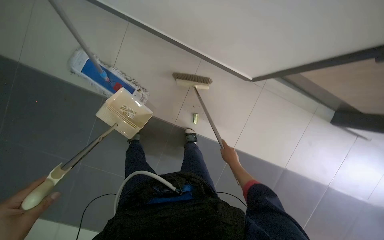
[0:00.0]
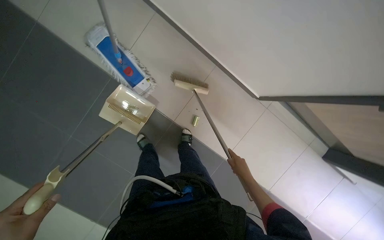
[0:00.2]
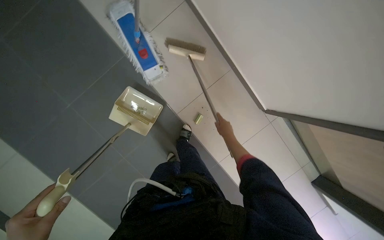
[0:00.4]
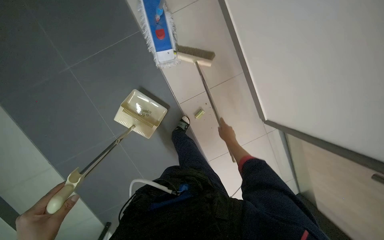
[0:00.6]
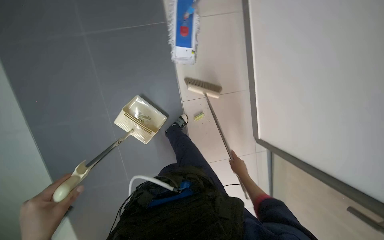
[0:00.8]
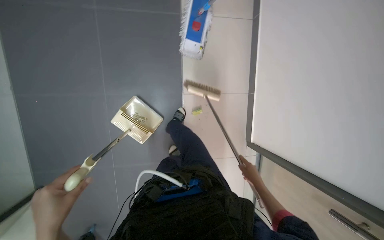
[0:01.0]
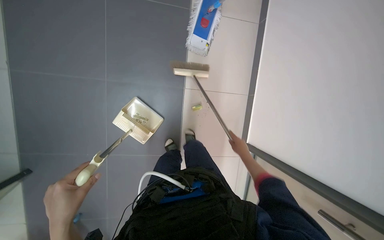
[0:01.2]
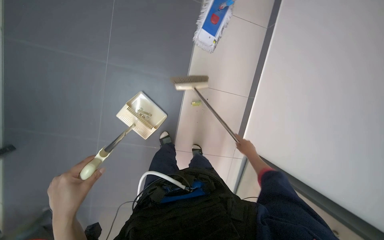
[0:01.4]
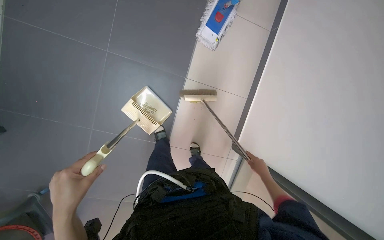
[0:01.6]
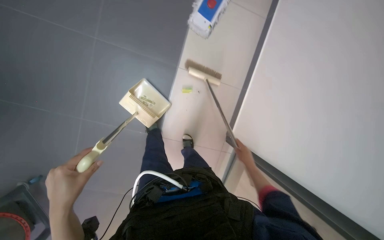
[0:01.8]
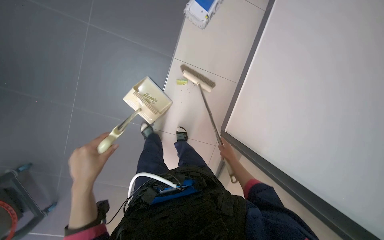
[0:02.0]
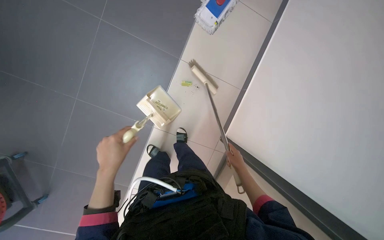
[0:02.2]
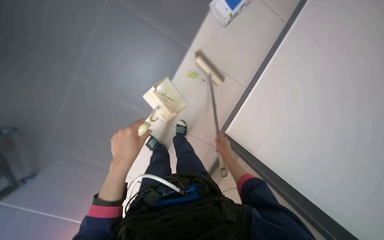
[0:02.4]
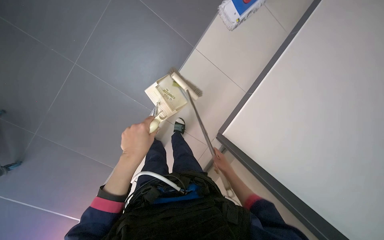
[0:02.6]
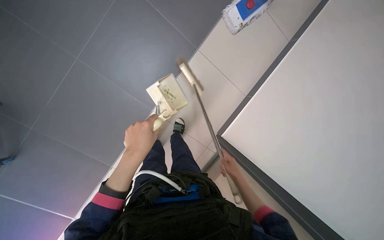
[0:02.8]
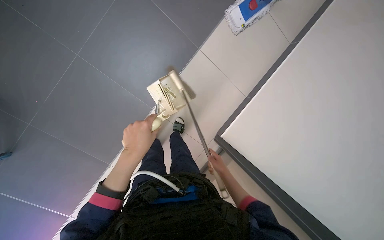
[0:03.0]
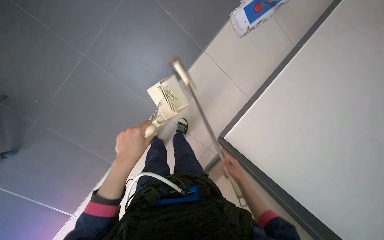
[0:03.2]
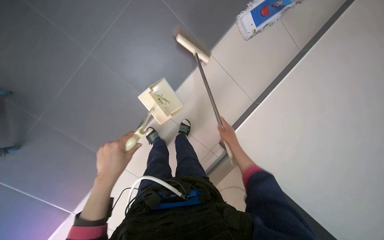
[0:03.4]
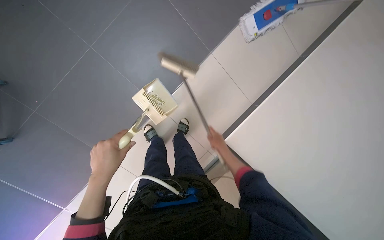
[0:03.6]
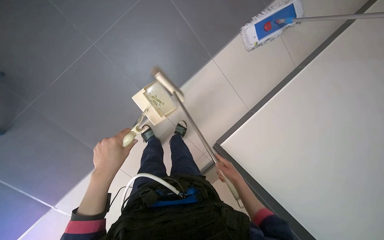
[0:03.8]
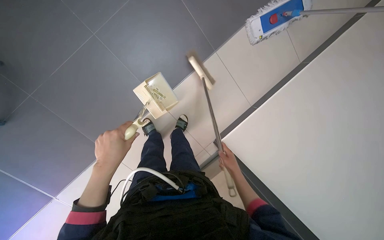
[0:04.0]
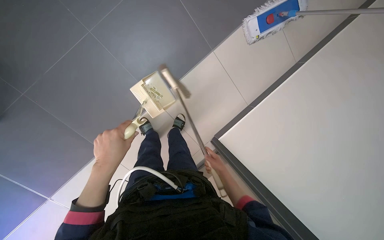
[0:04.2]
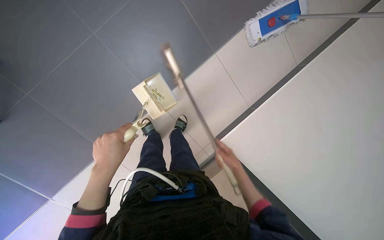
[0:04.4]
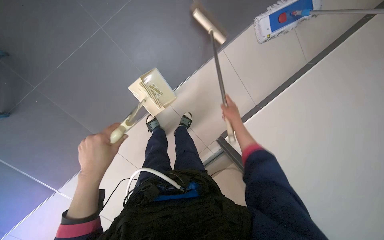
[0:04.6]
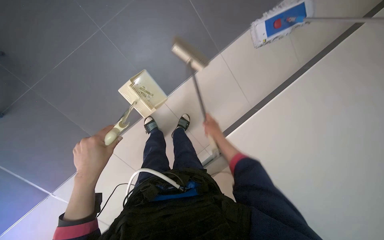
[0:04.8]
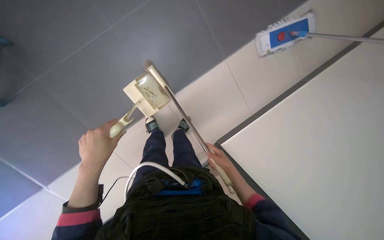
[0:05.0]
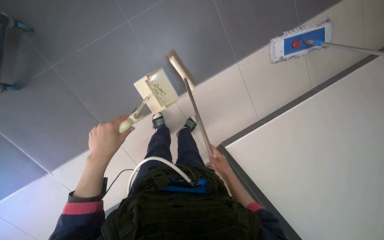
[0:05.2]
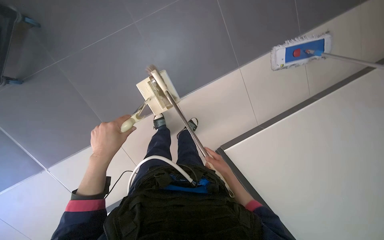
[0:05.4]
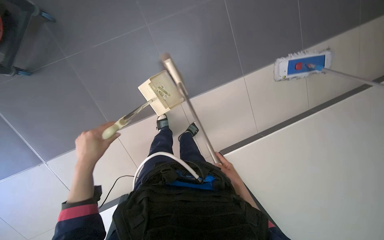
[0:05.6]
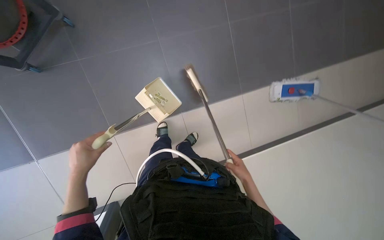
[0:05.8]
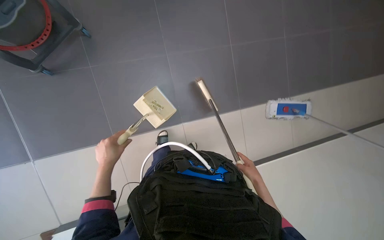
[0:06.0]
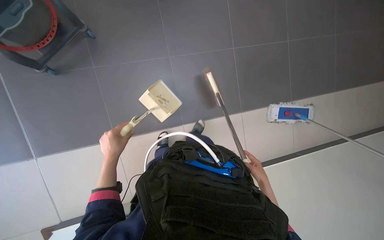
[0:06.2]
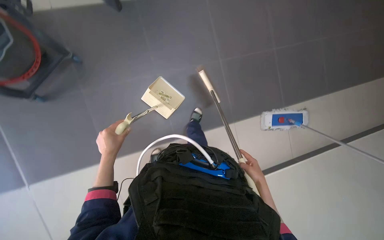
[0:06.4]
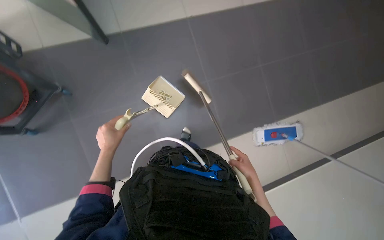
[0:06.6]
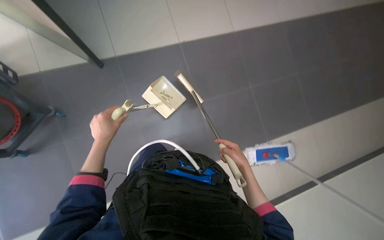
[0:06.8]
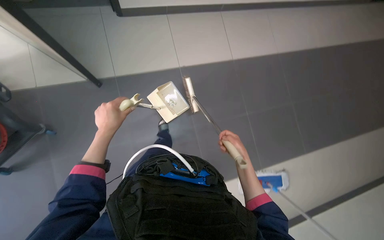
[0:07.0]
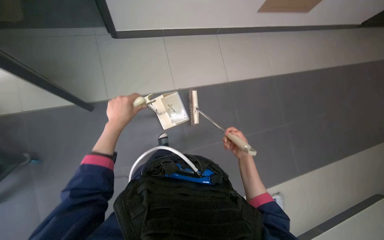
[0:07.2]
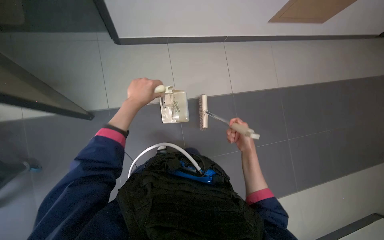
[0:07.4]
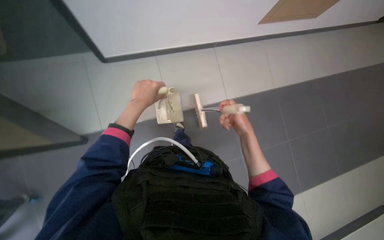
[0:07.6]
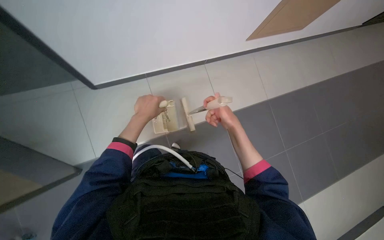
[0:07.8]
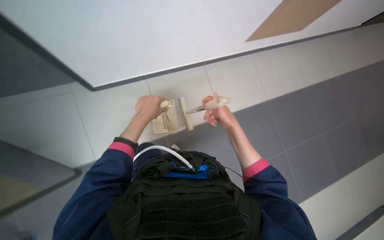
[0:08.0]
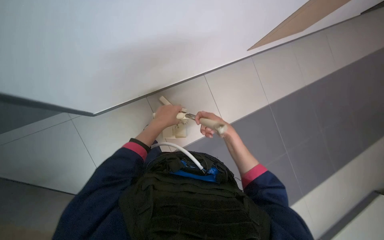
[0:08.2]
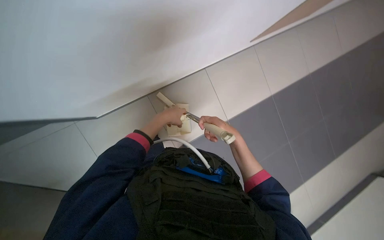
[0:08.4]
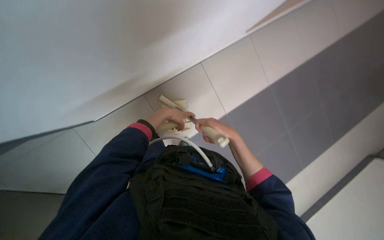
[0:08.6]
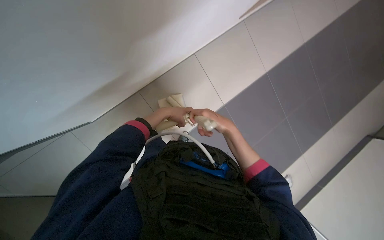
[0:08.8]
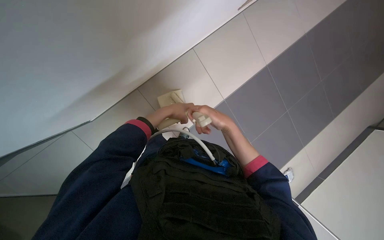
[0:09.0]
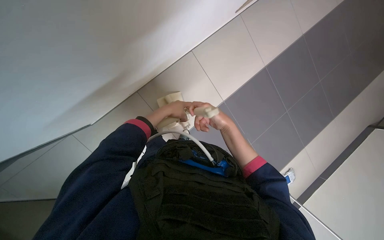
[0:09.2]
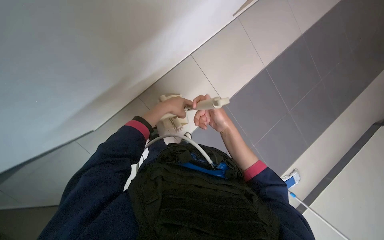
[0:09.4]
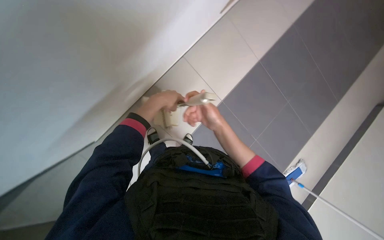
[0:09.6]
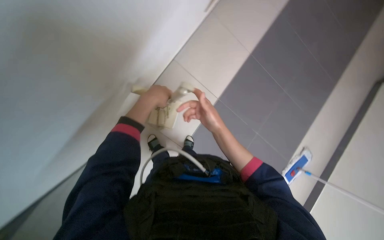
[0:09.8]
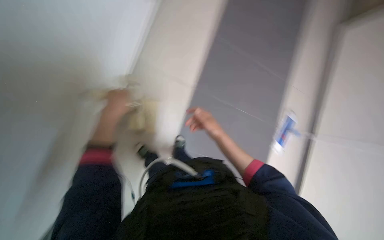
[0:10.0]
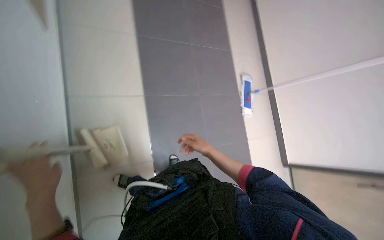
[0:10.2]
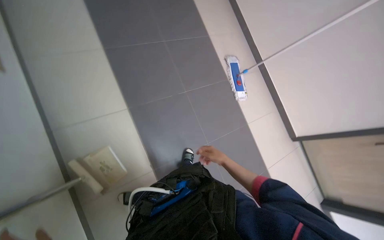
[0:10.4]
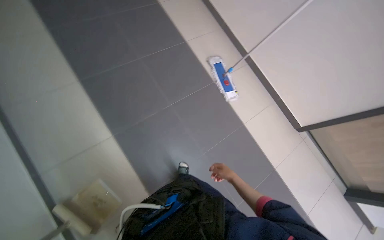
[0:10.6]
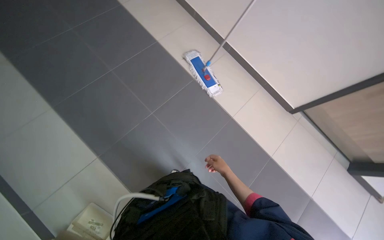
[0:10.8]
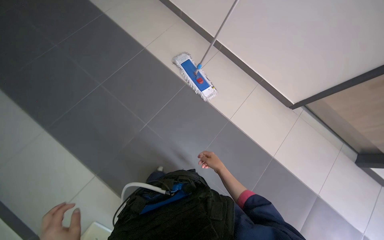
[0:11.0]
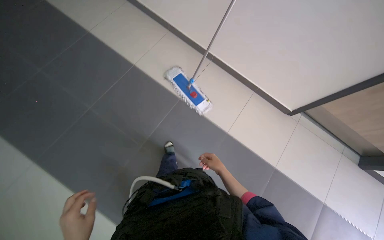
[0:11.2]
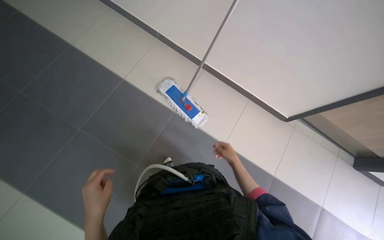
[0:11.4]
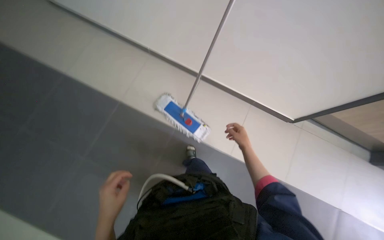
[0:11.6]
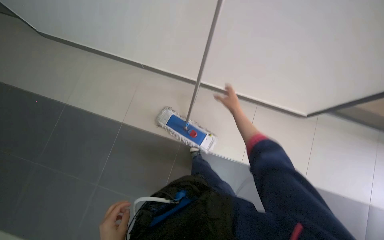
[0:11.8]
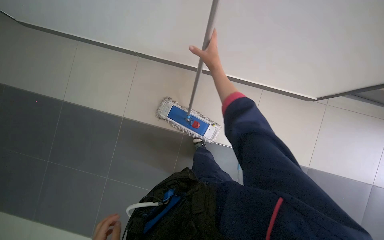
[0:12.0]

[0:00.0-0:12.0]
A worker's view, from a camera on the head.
Job: preparing cleaning supplies.
The whole recording: Preparing cleaning tools and mopping floor. The worker prepares the mop bucket with water and cleaning solution, and cleans buckets.
0:00.0 to 0:01.6: Everything in view rotates roughly 65 degrees clockwise.
0:01.6 to 0:03.0: The right hand goes roughly 15 cm to the left.
0:03.0 to 0:04.4: The right hand goes up the picture and returns, about 15 cm each way.
0:04.4 to 0:06.0: The camera pitches upward, by about 15 degrees. The scene turns roughly 25 degrees clockwise in the picture. The right hand goes up the picture and returns, some 15 cm each way; the left hand goes some 20 cm to the left.
0:06.0 to 0:07.6: The wearer looks about 20 degrees further upward. The right hand heads up the picture, covering approximately 40 cm, while the left hand moves up the picture and to the right, roughly 60 cm.
0:07.6 to 0:09.0: The left hand goes approximately 10 cm to the right; the right hand is displaced nearer to the camera and to the left by roughly 20 cm.
0:09.0 to 0:10.4: The scene rotates counterclockwise by roughly 40 degrees.

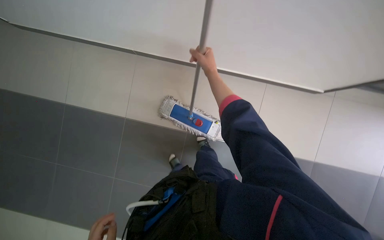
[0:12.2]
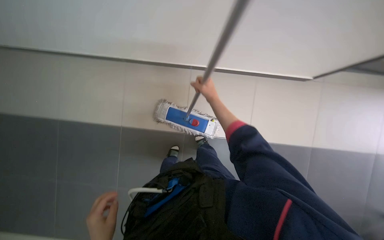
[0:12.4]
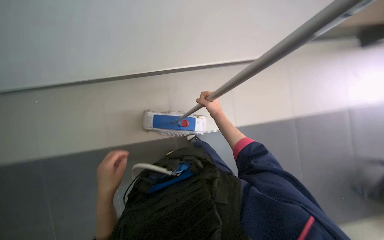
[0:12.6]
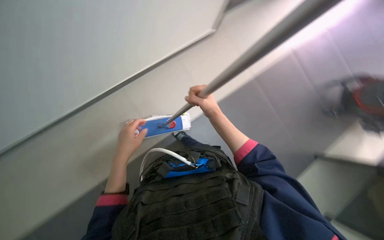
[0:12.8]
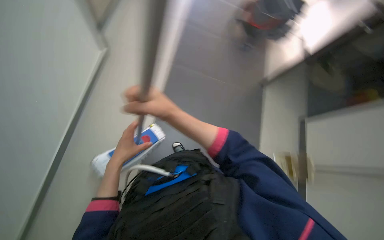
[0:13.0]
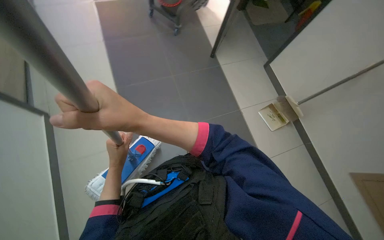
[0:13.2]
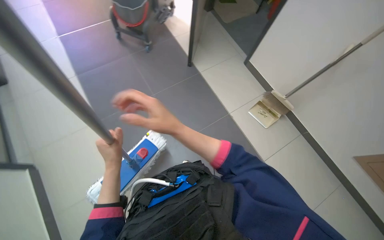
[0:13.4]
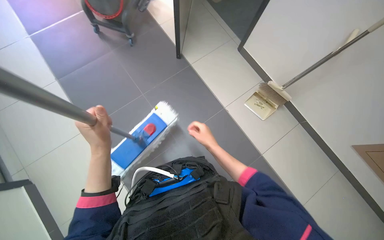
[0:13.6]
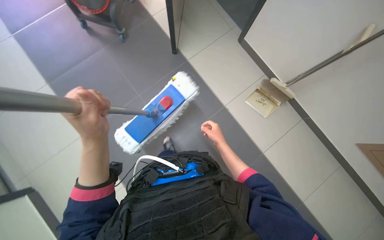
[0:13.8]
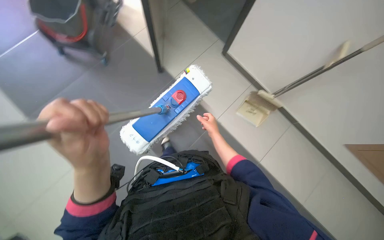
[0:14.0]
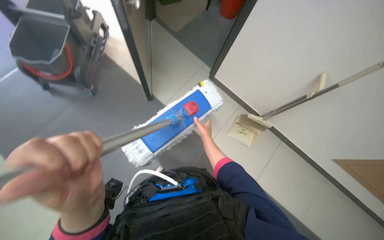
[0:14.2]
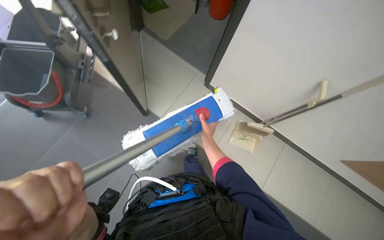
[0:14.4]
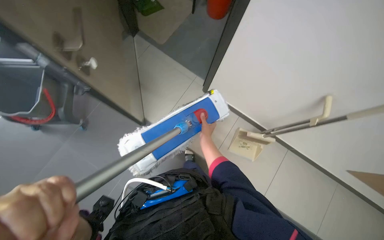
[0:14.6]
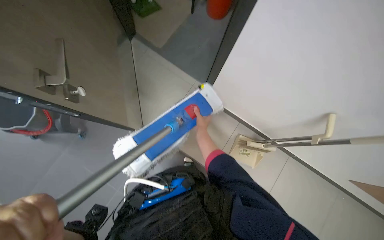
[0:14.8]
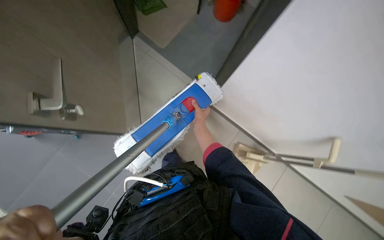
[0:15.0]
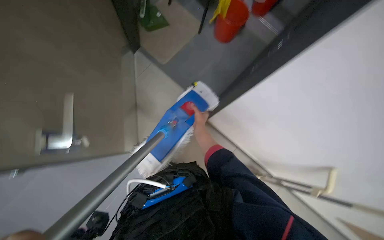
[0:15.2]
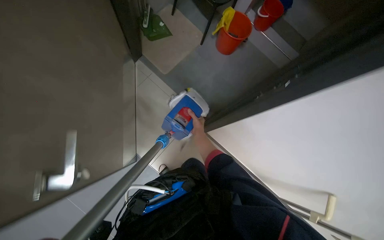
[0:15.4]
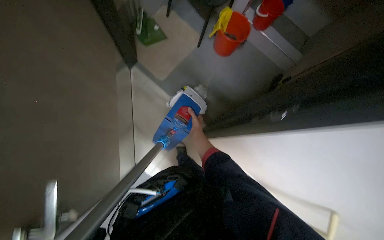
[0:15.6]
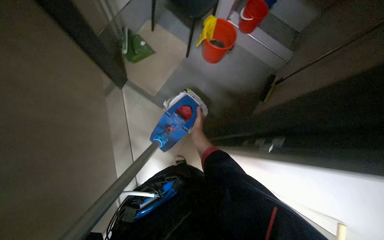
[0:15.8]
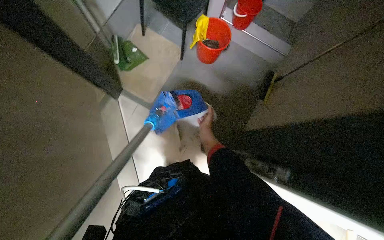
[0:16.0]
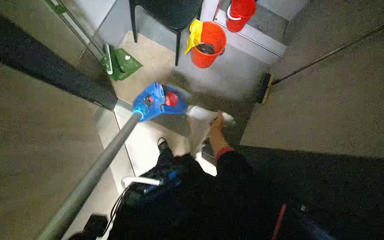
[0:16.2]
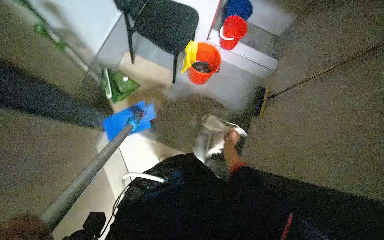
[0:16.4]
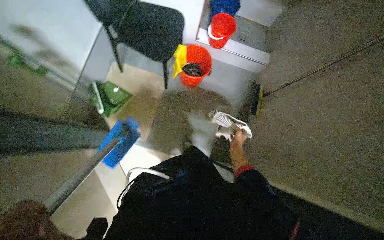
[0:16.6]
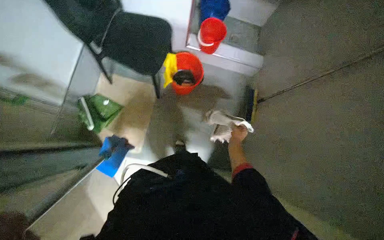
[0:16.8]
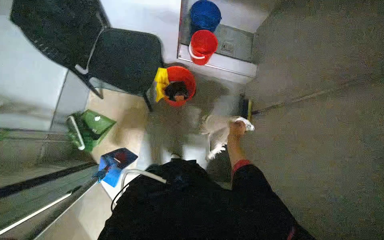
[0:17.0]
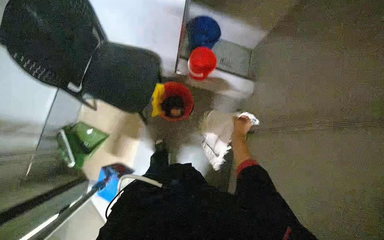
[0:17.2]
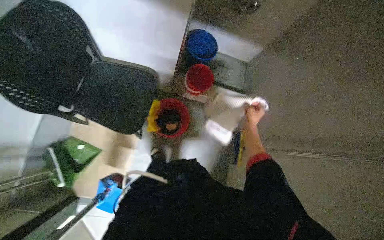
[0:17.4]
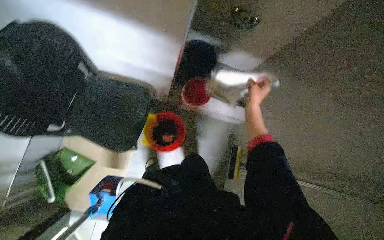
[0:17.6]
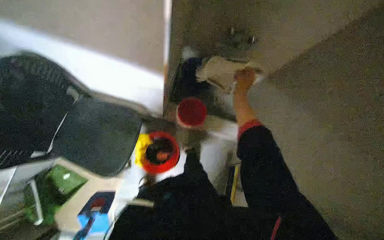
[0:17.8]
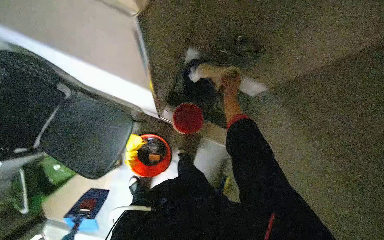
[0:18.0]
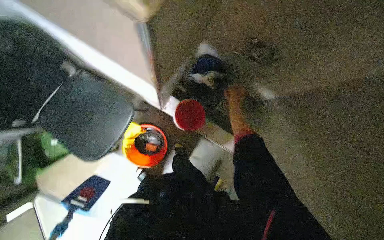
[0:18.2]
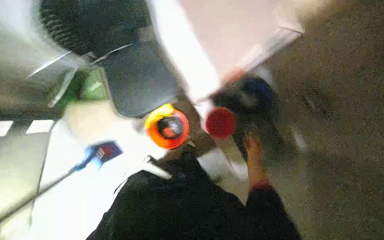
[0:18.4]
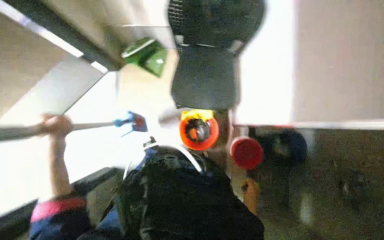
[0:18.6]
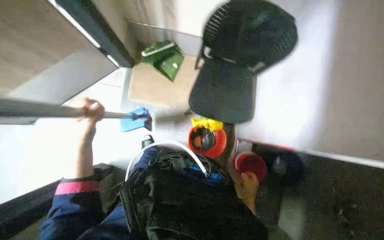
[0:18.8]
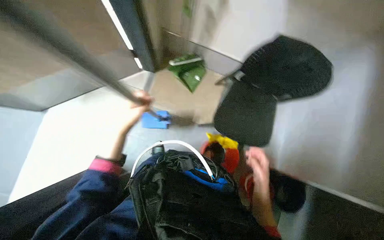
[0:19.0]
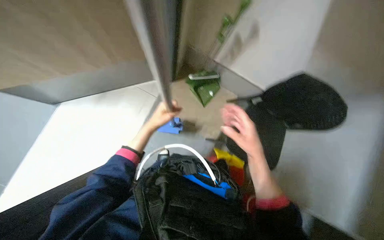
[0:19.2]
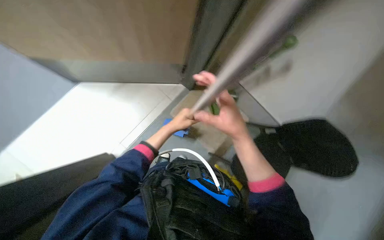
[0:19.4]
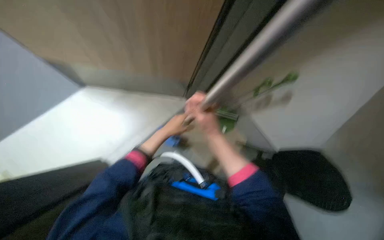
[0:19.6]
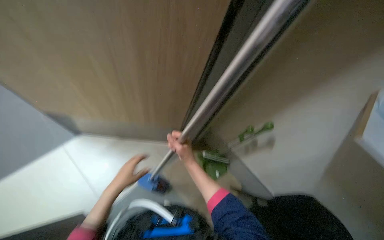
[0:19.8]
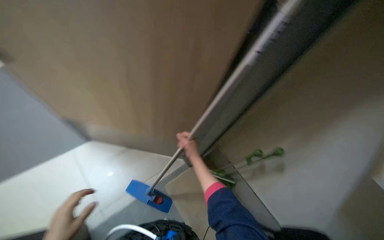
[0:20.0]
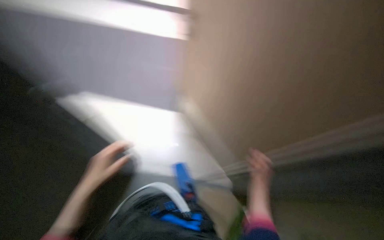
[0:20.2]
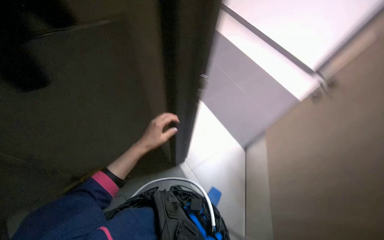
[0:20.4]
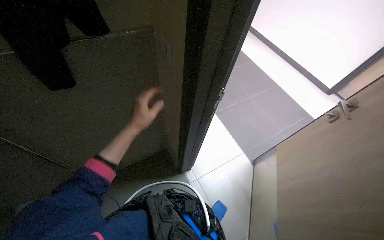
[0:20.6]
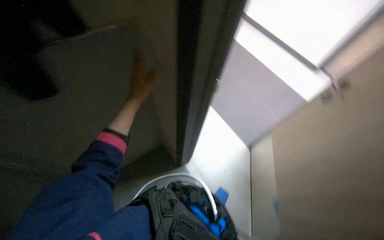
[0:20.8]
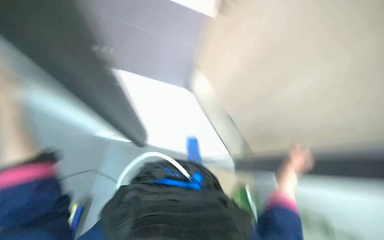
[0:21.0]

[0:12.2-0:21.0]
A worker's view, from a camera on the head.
Job: preparing cleaning supplies.
The whole recording: Preparing cleaning tools and mopping floor. The worker prepares the mop bucket with water and cleaning solution, and cleans buckets.
0:12.2 to 0:13.6: The wearer looks roughly 50 degrees further to the right.
0:13.6 to 0:15.2: The camera travels some 90 cm.
0:15.2 to 0:16.6: The camera travels approximately 70 cm.
0:16.6 to 0:18.0: The camera is carried approximately 90 cm.
0:18.0 to 0:19.6: The scene turns some 95 degrees clockwise in the picture.
0:19.6 to 0:21.0: The head rotates about 20 degrees to the left. The view tilts approximately 20 degrees upward.
